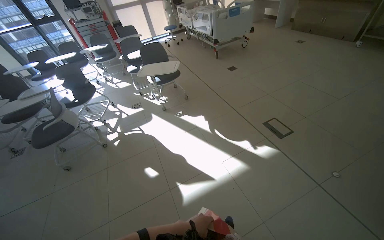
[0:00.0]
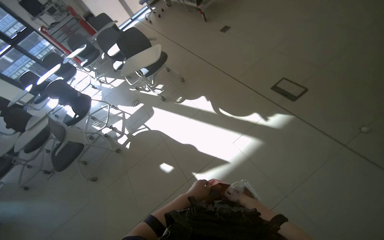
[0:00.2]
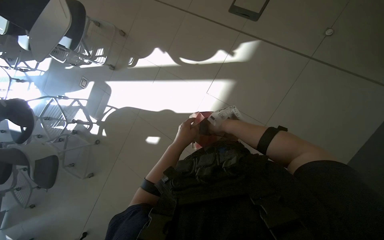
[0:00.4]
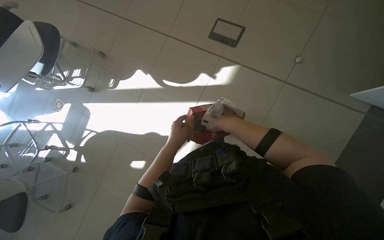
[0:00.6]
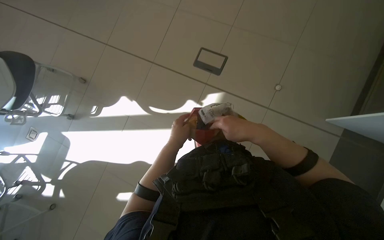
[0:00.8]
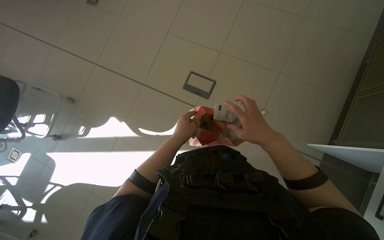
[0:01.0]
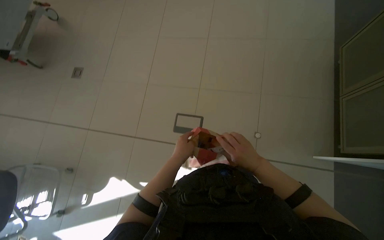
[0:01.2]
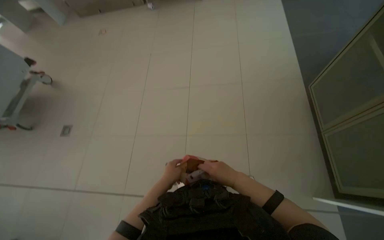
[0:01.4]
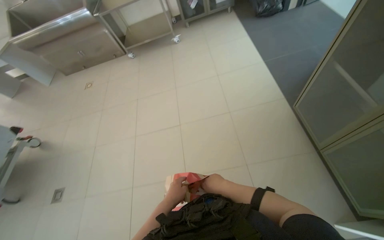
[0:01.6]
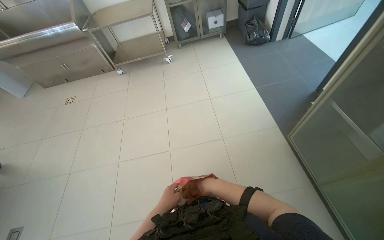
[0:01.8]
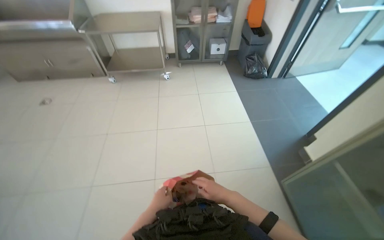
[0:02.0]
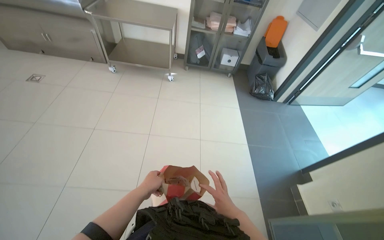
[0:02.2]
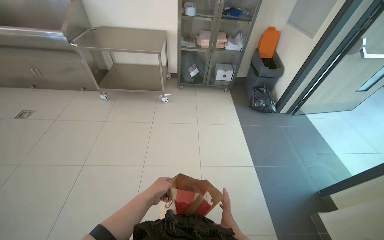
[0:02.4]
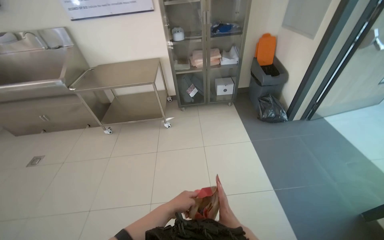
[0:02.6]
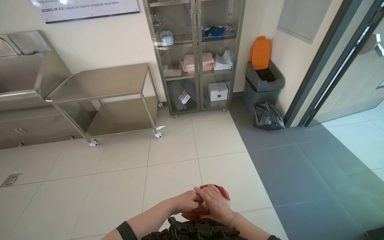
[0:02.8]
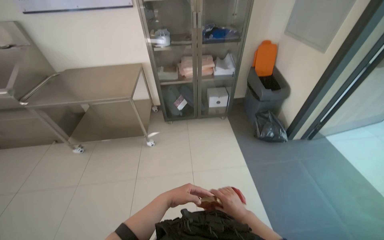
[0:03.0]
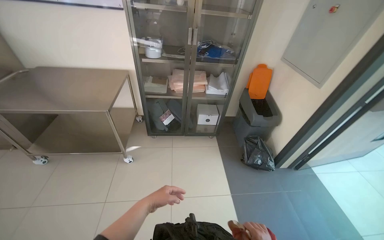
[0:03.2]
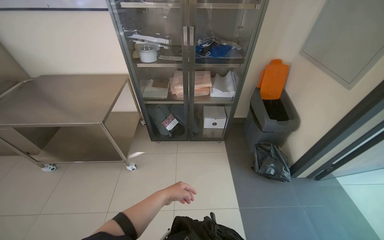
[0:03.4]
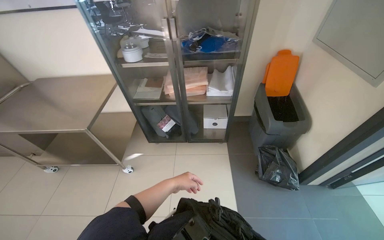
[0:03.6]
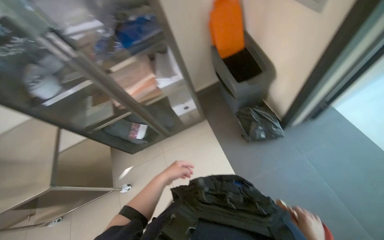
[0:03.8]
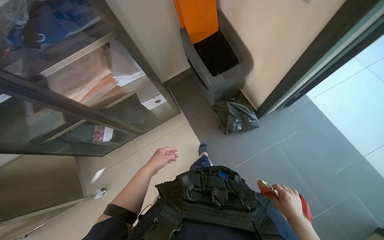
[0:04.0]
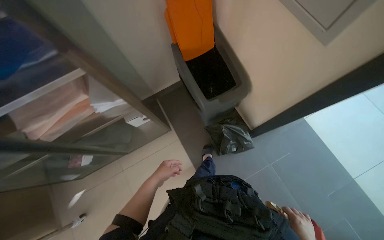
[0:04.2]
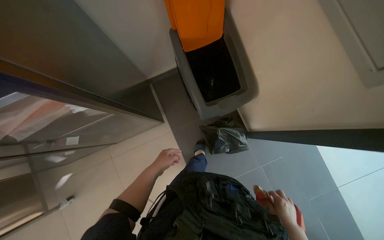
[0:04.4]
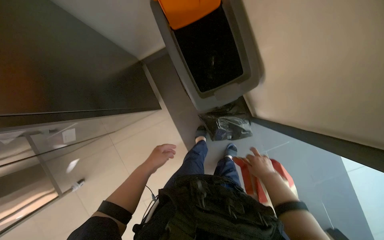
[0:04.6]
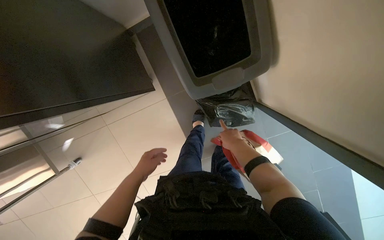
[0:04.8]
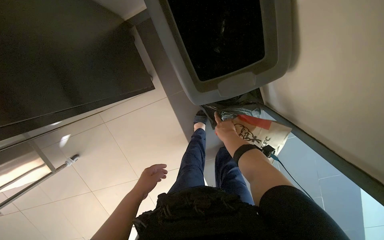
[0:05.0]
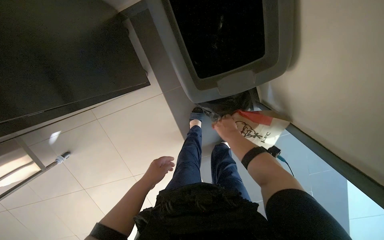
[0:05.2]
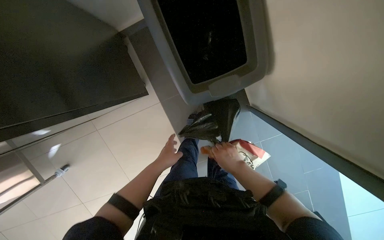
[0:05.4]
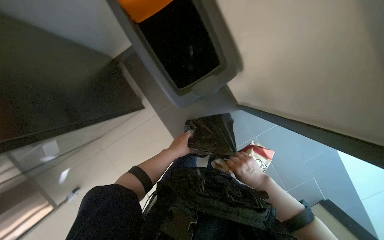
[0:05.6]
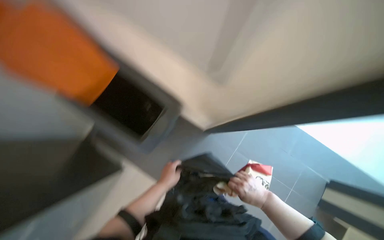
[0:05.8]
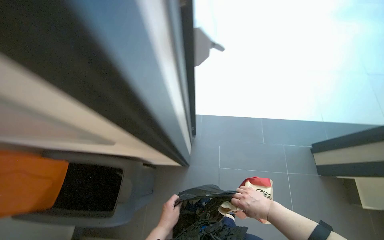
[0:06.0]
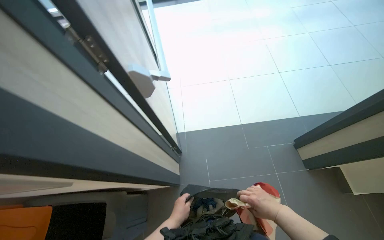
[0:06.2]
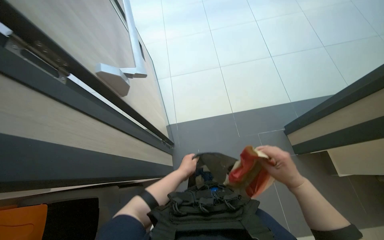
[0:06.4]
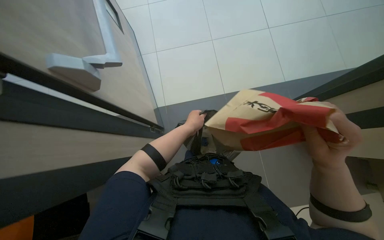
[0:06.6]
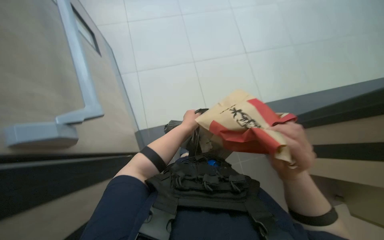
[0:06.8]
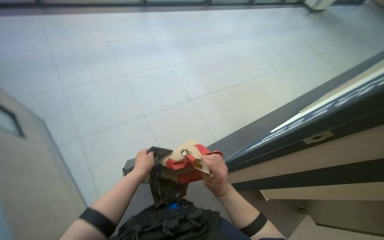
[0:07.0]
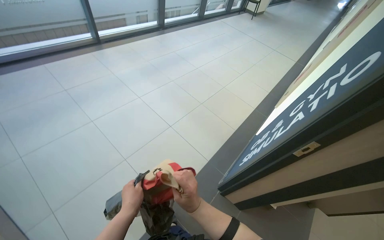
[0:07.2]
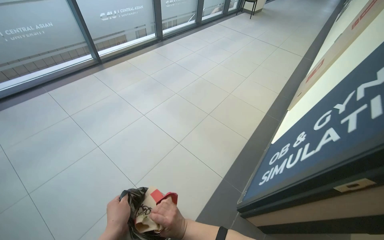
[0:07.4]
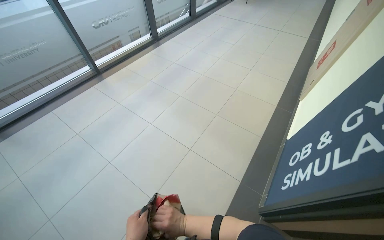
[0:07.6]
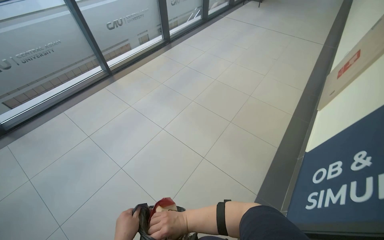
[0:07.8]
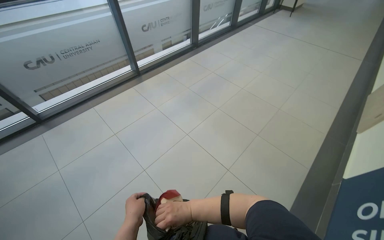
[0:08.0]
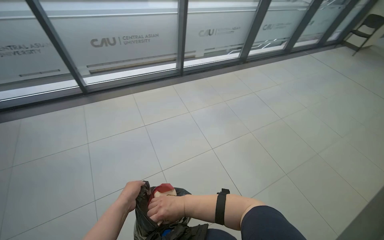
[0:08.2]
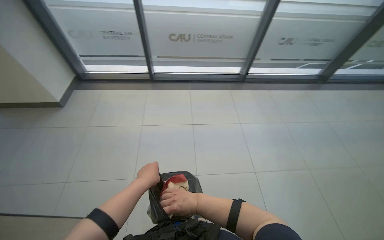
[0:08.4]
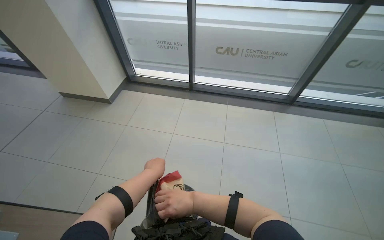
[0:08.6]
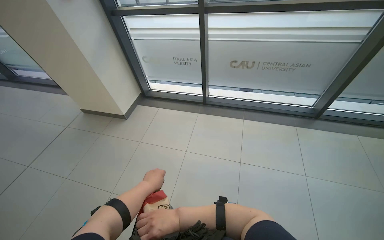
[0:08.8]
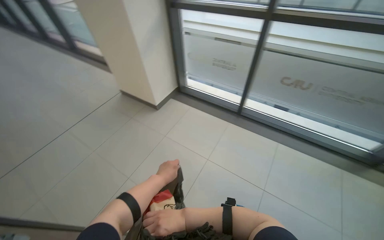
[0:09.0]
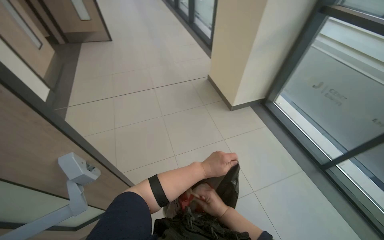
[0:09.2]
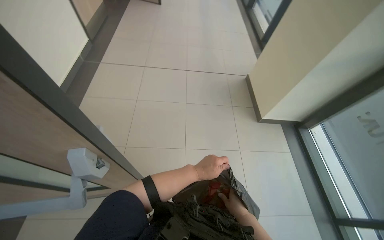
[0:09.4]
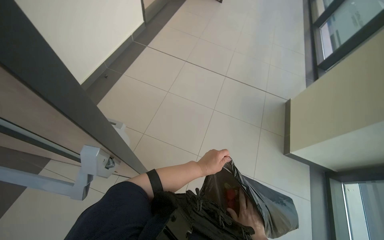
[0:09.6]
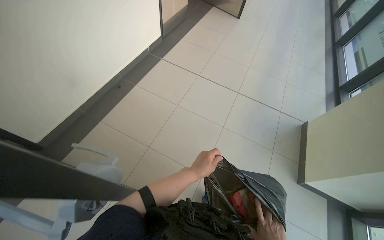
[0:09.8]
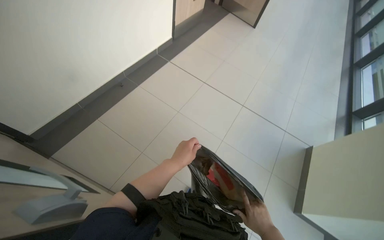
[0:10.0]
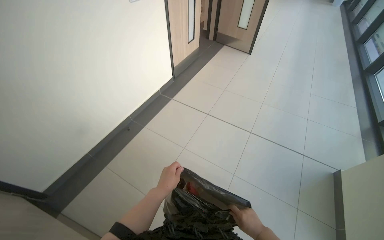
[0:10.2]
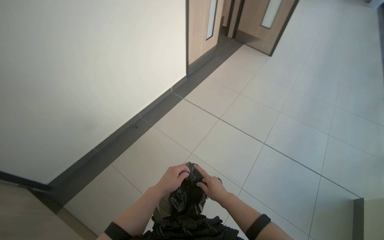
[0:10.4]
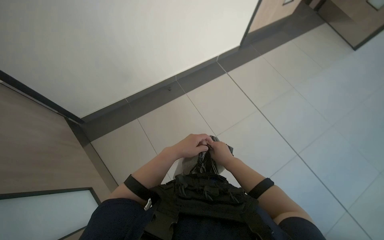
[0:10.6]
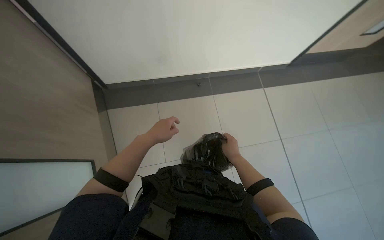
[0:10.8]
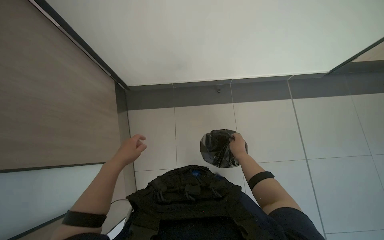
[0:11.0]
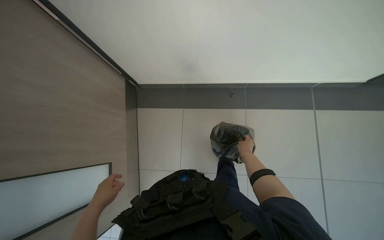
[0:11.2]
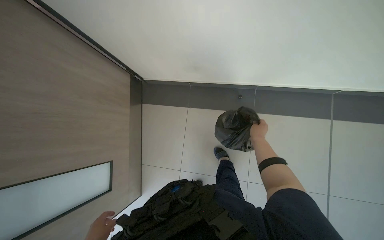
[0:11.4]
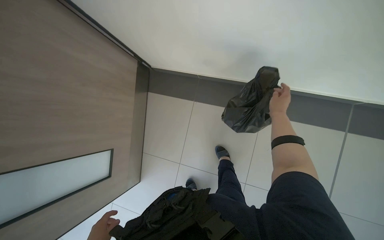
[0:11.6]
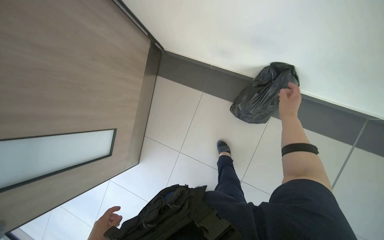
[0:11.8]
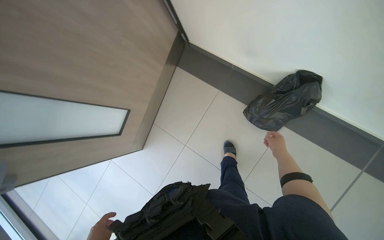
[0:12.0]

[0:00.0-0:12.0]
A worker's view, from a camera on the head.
Job: mopping floor.
The whole recording: Mopping the room floor. The worker mops the tiled floor in the room, moving around furniture and equipment.
0:00.0 to 0:01.6: The head travels approximately 1 m. The wearer's head swings some 70 degrees to the right.
0:03.0 to 0:04.4: The head travels some 1.5 m. The wearer looks approximately 25 degrees further to the right. The view tips downward by approximately 30 degrees.
0:04.4 to 0:06.0: Everything in view rotates about 30 degrees counterclockwise.
0:06.0 to 0:07.6: The wearer moves about 80 cm. The scene rotates counterclockwise by approximately 40 degrees.
0:07.6 to 0:09.0: The head travels some 80 cm. The head rotates some 90 degrees to the left. The view tilts roughly 20 degrees upward.
0:09.0 to 0:10.4: The camera is carried some 80 cm. The head turns to the left by approximately 70 degrees.
0:10.4 to 0:12.0: The camera travels roughly 50 cm. The head rotates approximately 70 degrees to the left. The view tilts approximately 20 degrees downward.

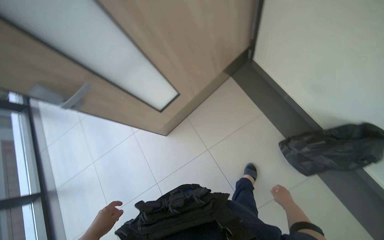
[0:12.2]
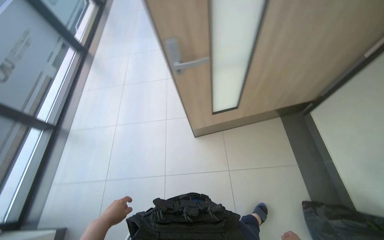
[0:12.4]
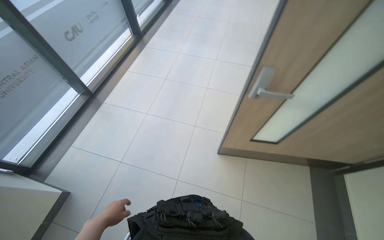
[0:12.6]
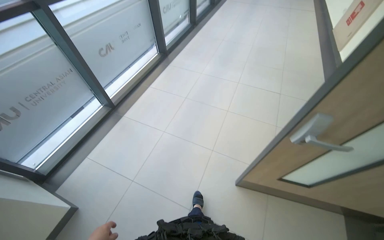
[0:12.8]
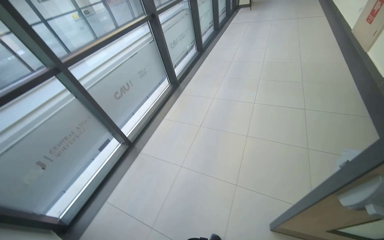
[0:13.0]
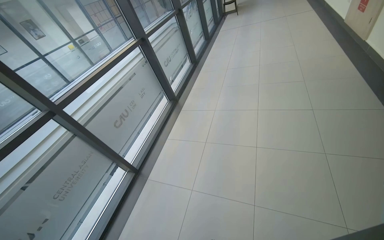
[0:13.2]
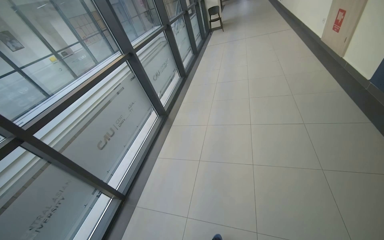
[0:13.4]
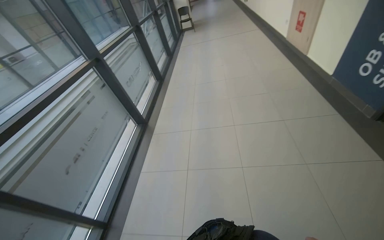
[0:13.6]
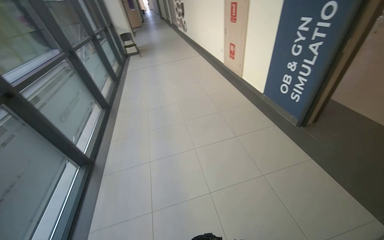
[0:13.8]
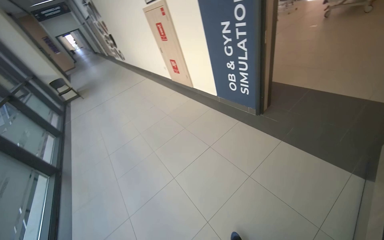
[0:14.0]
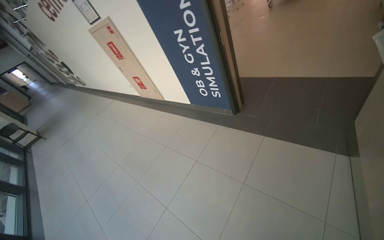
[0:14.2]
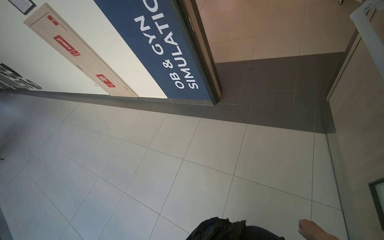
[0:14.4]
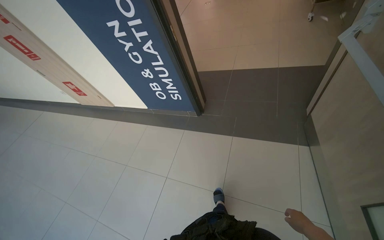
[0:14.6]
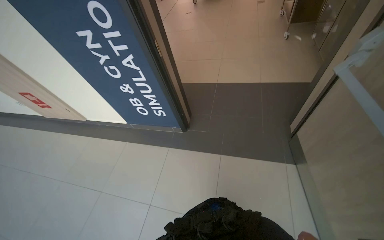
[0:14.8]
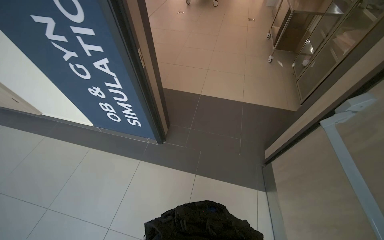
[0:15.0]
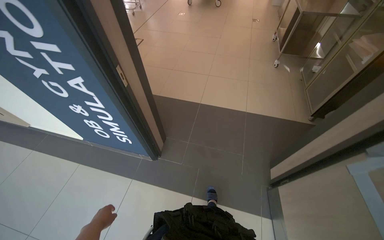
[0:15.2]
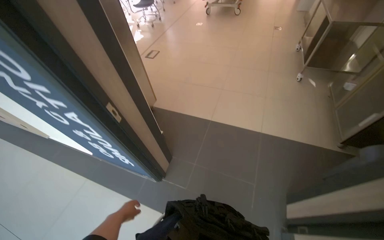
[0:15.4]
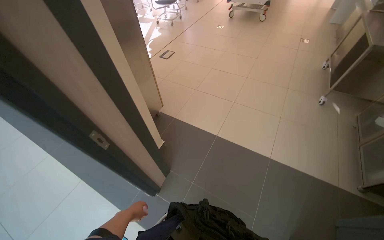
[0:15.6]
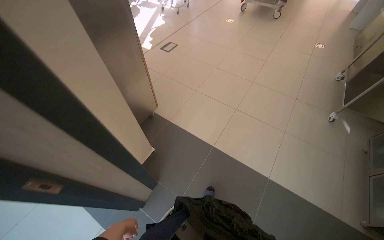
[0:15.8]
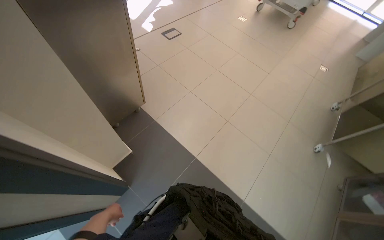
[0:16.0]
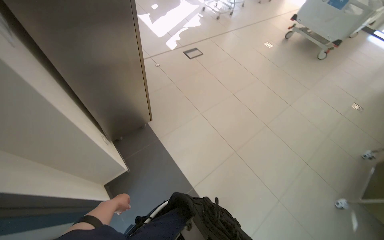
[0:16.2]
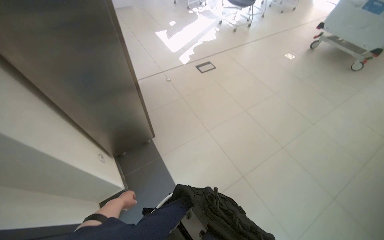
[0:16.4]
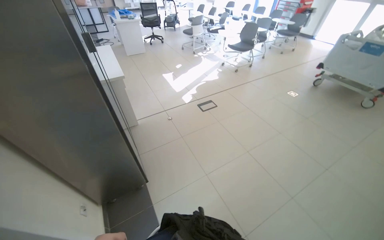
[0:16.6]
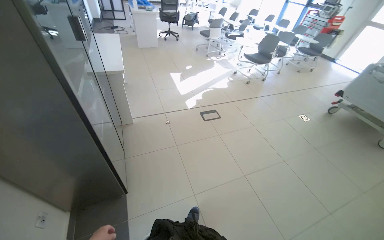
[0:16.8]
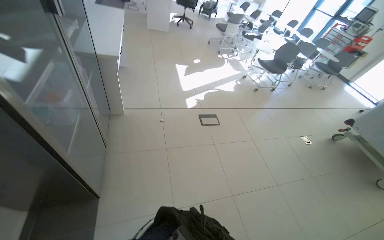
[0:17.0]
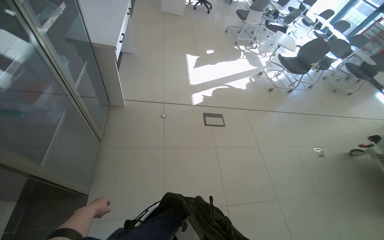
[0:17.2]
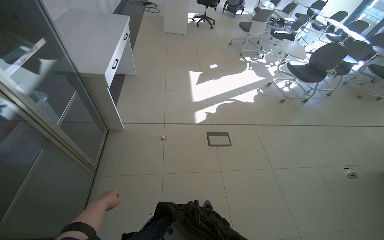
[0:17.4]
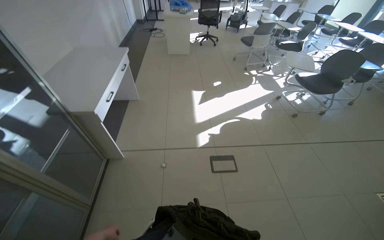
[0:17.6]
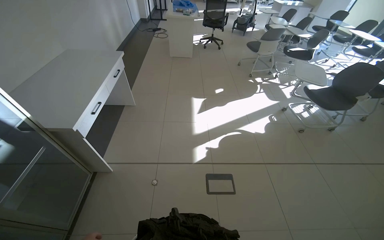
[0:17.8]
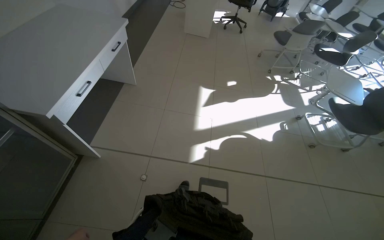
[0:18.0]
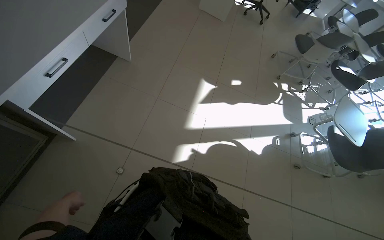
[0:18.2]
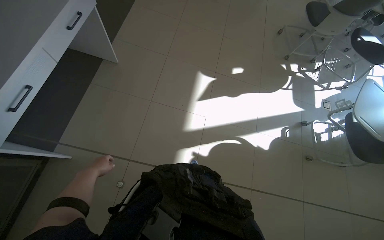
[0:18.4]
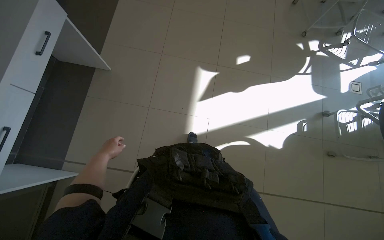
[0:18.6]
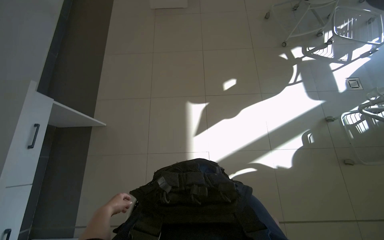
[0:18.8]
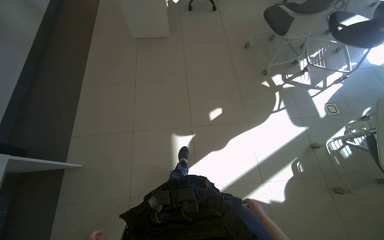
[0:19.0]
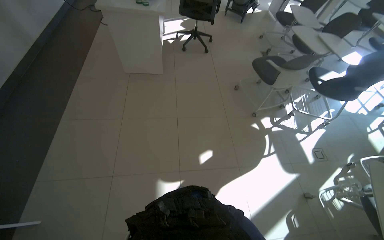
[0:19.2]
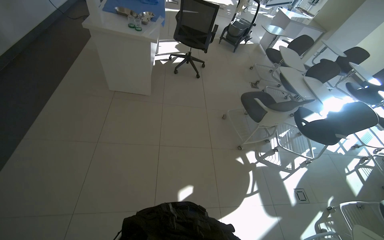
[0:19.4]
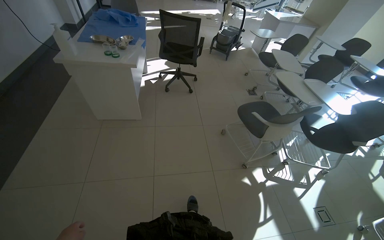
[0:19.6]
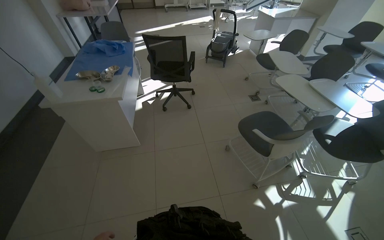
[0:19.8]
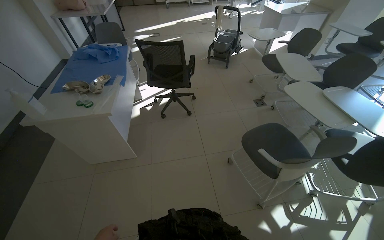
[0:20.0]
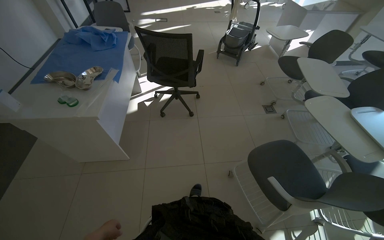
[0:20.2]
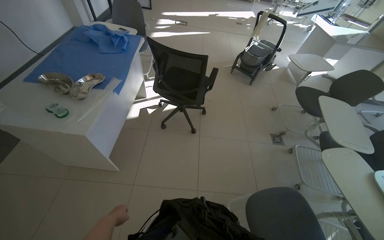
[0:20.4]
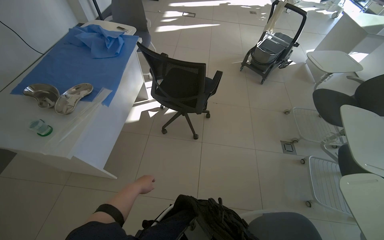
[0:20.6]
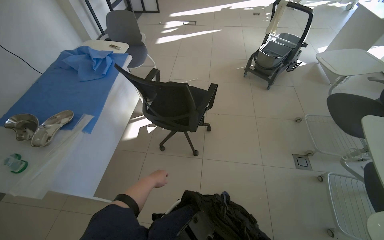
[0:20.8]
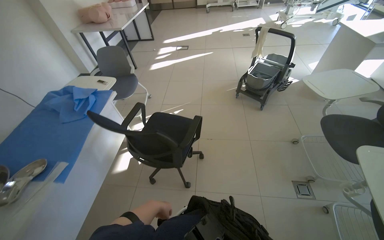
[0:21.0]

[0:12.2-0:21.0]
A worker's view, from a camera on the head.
Job: mopping floor.
The whole recording: Mopping the room floor. The worker mops the tiled floor in the room, moving around furniture and equipment.
0:12.2 to 0:13.6: The wearer moves about 1 m. The wearer looks about 30 degrees further upward. The scene rotates clockwise by roughly 35 degrees.
0:13.6 to 0:15.2: The wearer moves roughly 1.5 m. The head rotates approximately 80 degrees to the right.
0:15.2 to 0:16.6: The camera is carried approximately 1.5 m. The wearer looks about 45 degrees further to the left. The view tilts about 15 degrees upward.
0:19.6 to 0:21.0: The head travels approximately 1.5 m. The camera sweeps to the left, by approximately 20 degrees.
